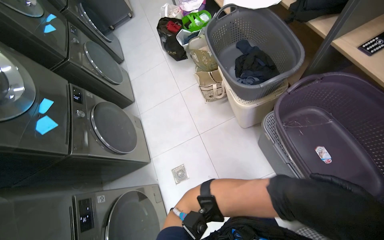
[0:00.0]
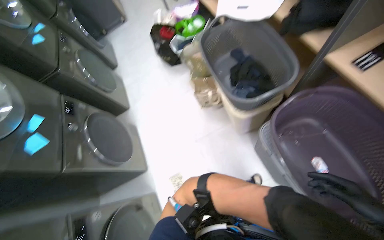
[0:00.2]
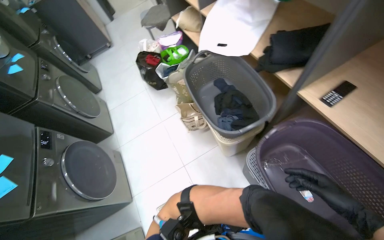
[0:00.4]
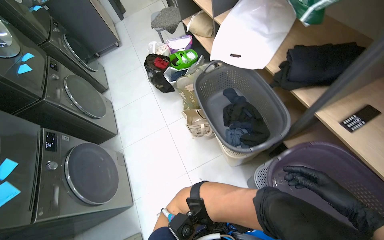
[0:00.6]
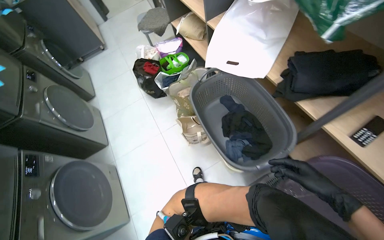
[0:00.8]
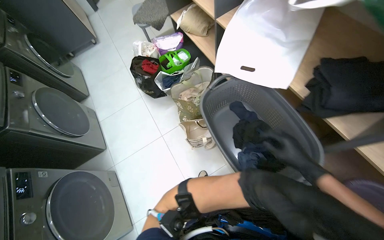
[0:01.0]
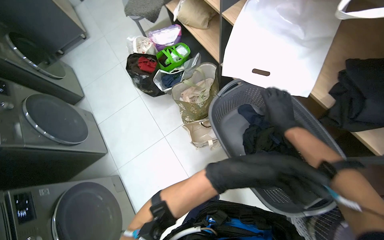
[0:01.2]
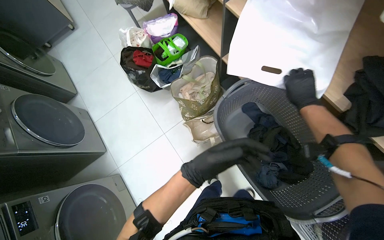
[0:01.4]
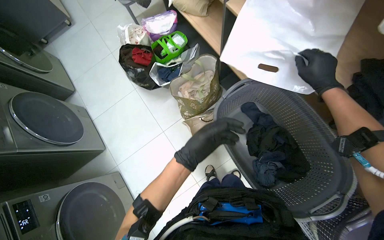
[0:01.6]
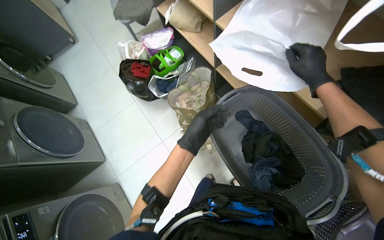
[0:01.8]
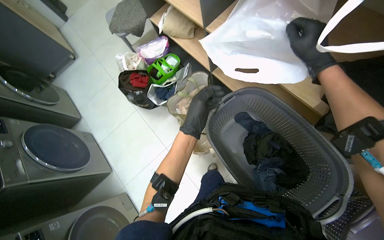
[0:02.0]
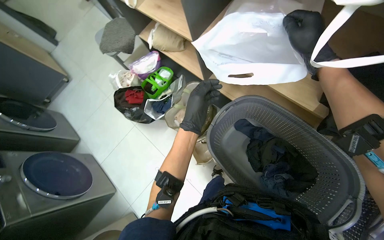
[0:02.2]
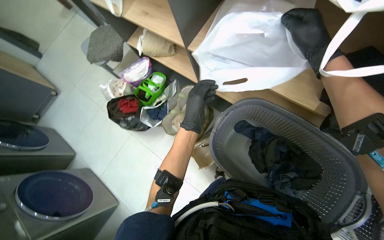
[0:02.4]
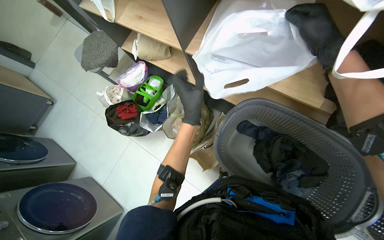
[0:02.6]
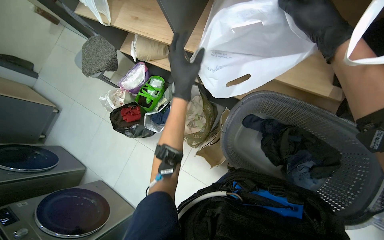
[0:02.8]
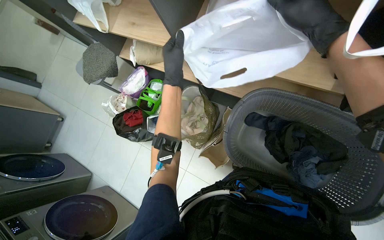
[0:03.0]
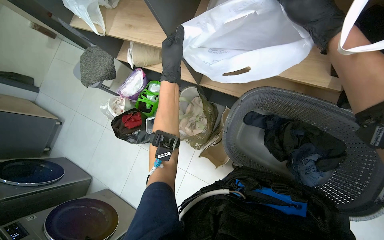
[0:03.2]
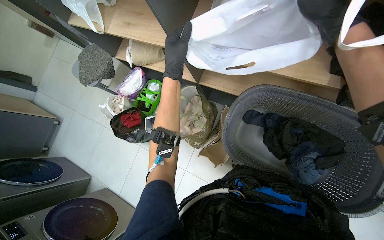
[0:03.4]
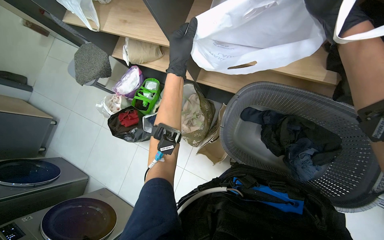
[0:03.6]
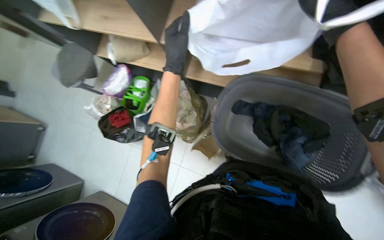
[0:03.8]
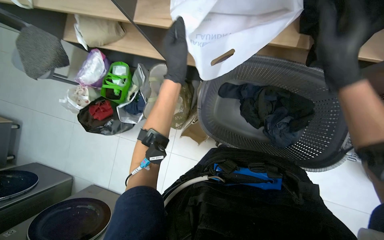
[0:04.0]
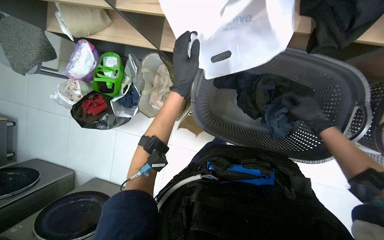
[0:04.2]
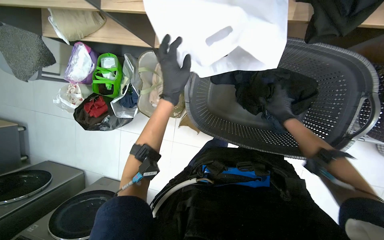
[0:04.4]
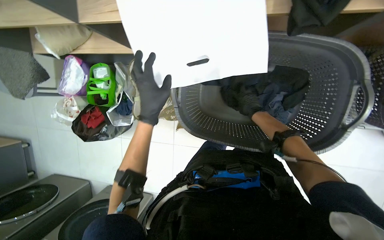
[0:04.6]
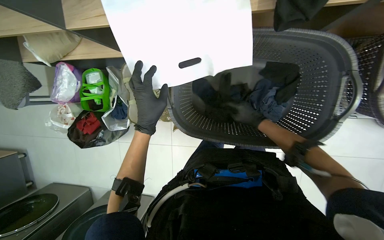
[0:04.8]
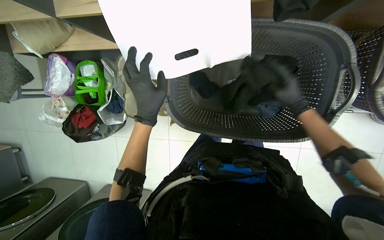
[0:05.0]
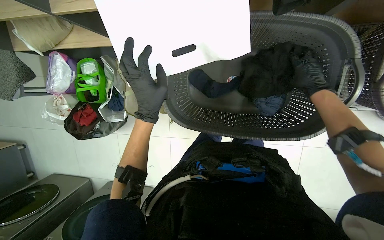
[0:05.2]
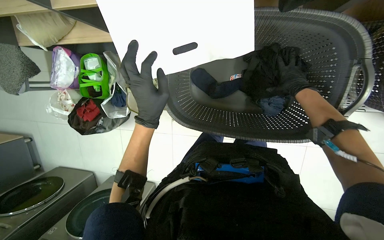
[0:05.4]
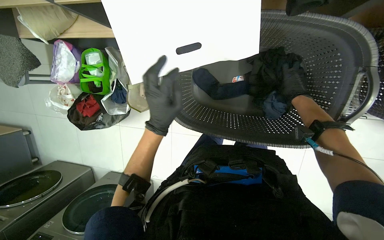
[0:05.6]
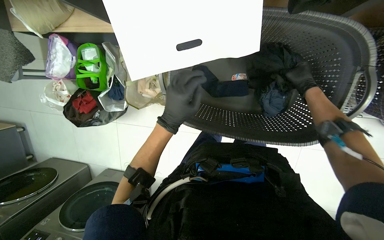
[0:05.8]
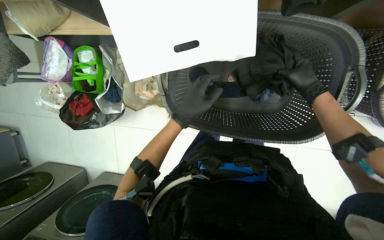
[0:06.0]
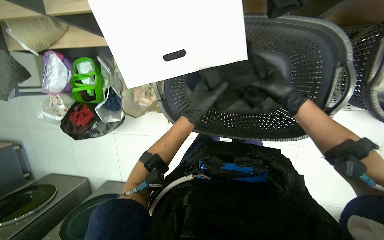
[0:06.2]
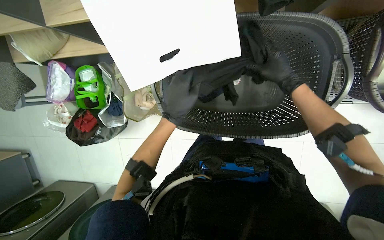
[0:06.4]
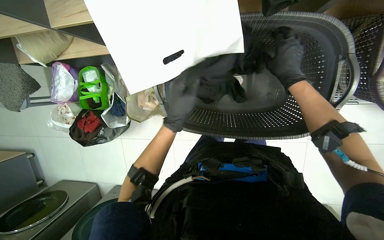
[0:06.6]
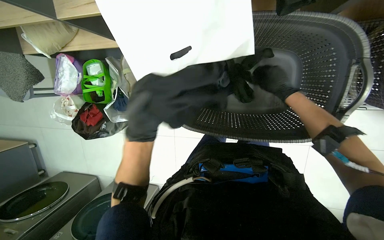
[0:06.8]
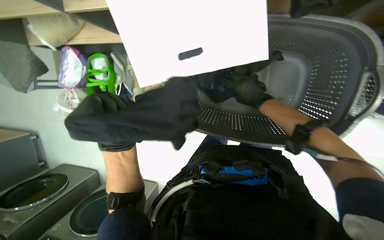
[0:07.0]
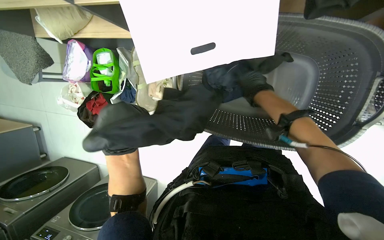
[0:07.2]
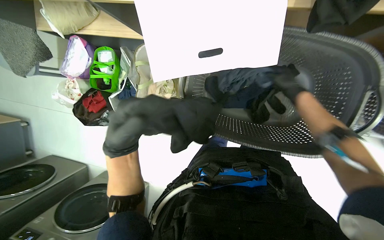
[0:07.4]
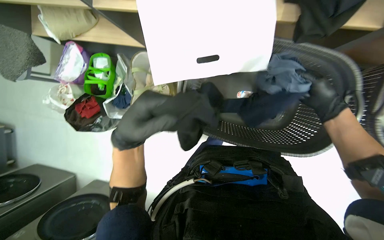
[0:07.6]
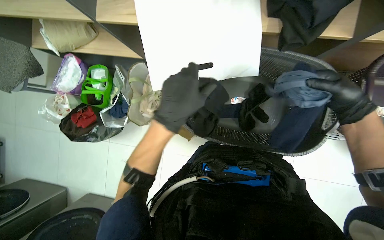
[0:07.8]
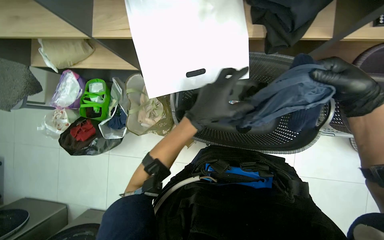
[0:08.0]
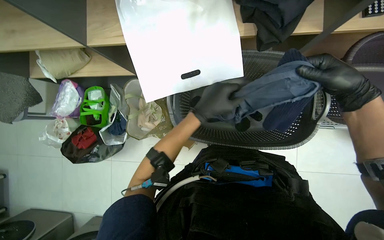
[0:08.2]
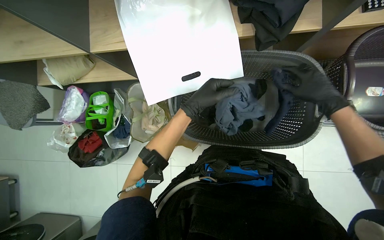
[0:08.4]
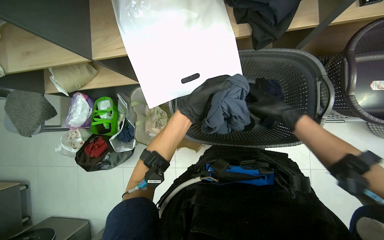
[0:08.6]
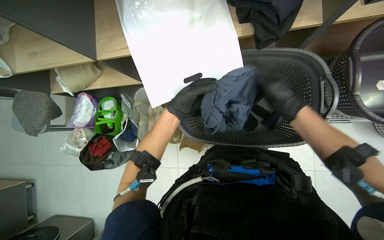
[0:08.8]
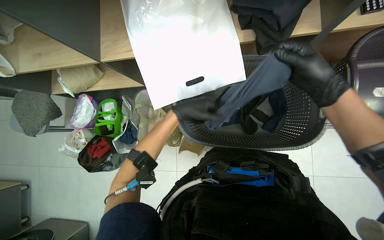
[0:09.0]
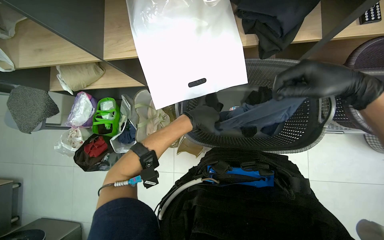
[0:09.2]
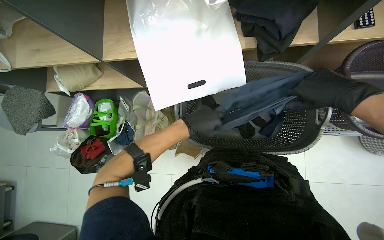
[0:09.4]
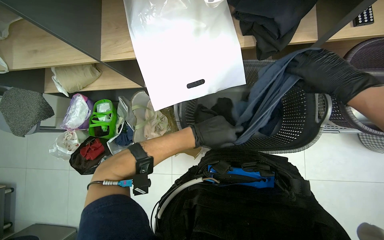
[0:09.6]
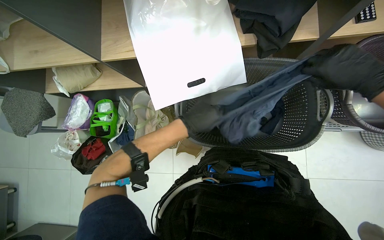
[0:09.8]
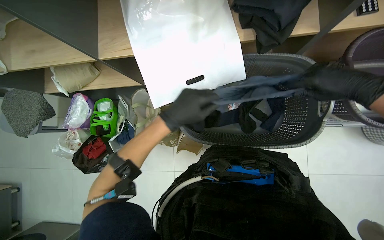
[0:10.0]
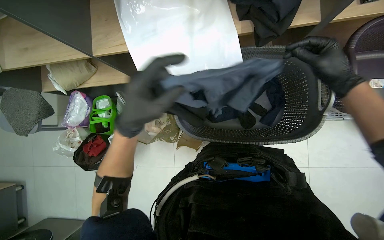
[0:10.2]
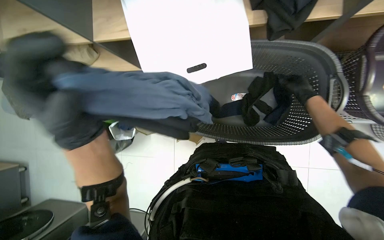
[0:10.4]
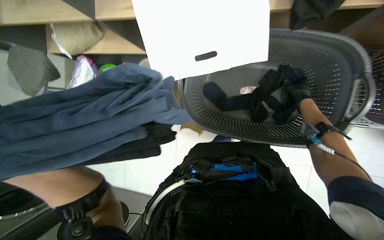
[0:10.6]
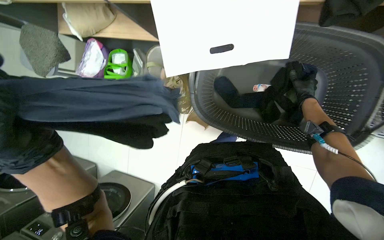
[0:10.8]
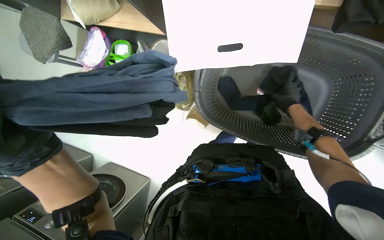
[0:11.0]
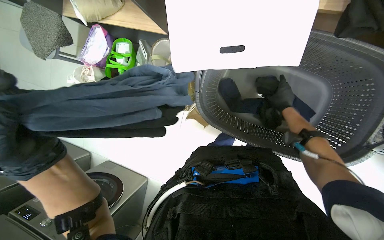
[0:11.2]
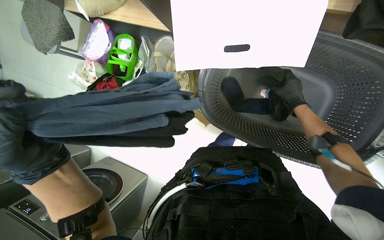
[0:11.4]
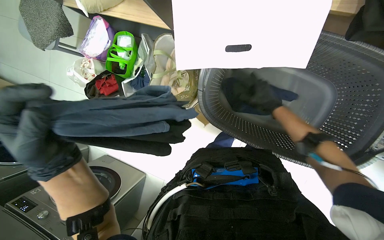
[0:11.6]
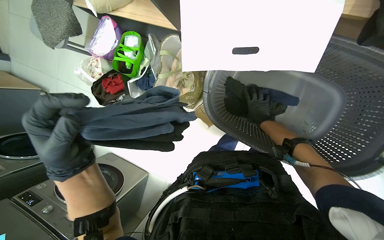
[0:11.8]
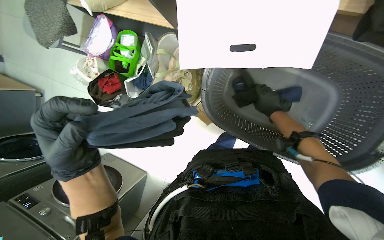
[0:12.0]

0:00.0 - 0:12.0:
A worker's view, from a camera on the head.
Job: managing laundry.
The whole recording: Sorting laundry into basket. The worker sorts various garments and items from one basket into another.
0:00.0 - 0:01.6: The head travels approximately 70 cm.
0:01.6 - 0:03.0: The scene turns roughly 30 degrees counterclockwise in the picture. The left hand moves up the picture, some 40 cm; the right hand moves nearer to the camera and to the left, roughly 20 cm.
0:03.0 - 0:04.4: The wearer looks some 15 degrees further downward. The left hand moves down the picture, roughly 10 cm.
0:04.4 - 0:06.0: The right hand is displaced nearer to the camera by about 10 cm, and goes to the left and returns, approximately 10 cm each way.
0:06.0 - 0:07.6: The right hand heads nearer to the camera, covering approximately 10 cm, and reaches roughly 20 cm to the left, then returns; the left hand swings nearer and farther, roughly 15 cm each way, with 2 reversals.
0:07.6 - 0:09.0: The left hand goes some 15 cm farther from the camera and up the picture, while the right hand swings nearer and farther, roughly 15 cm each way, with 2 reversals.
0:09.0 - 0:10.4: The right hand moves farther from the camera and to the right, some 25 cm, while the left hand shifts approximately 20 cm nearer to the camera and to the left.
0:10.4 - 0:12.0: The right hand heads to the left, covering approximately 20 cm.

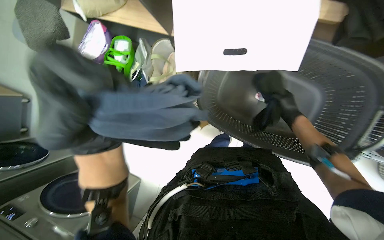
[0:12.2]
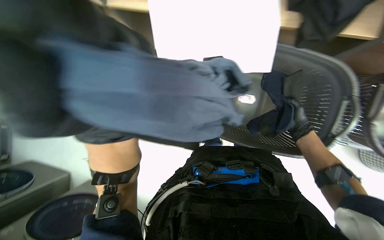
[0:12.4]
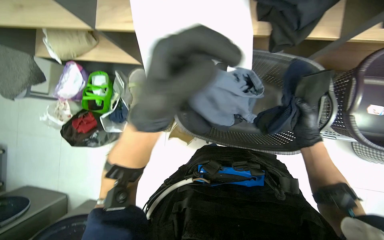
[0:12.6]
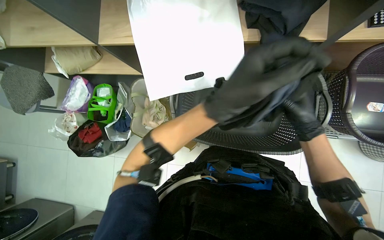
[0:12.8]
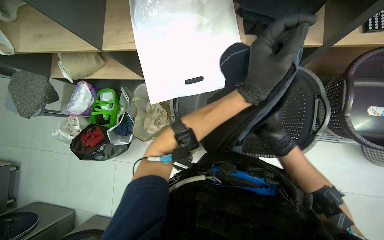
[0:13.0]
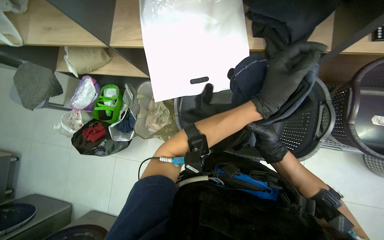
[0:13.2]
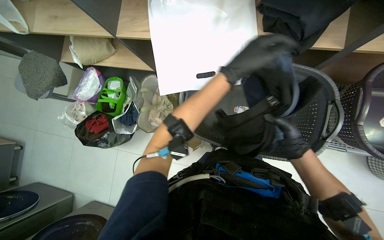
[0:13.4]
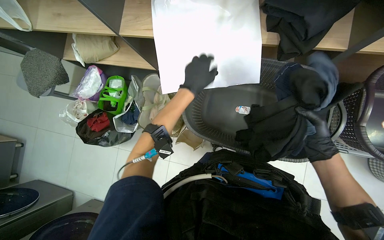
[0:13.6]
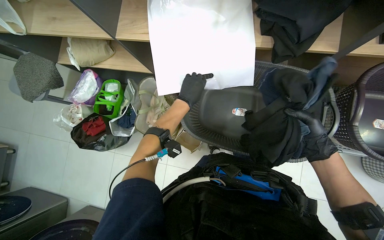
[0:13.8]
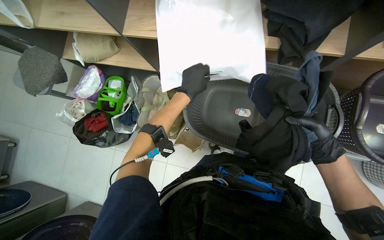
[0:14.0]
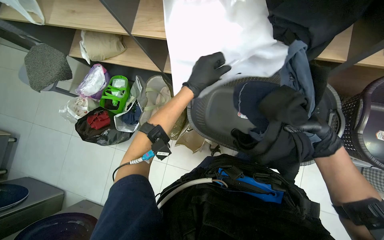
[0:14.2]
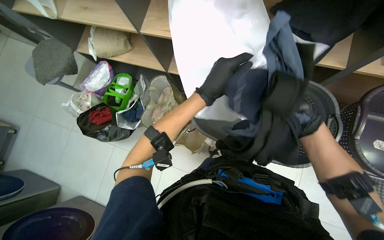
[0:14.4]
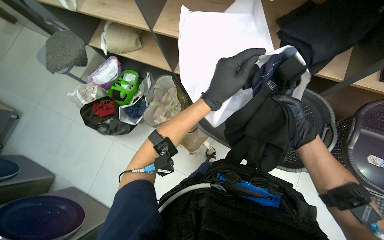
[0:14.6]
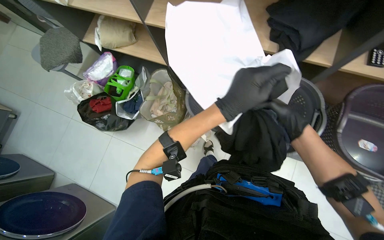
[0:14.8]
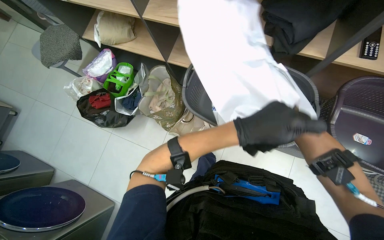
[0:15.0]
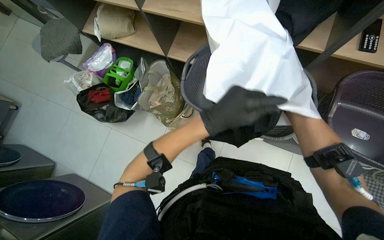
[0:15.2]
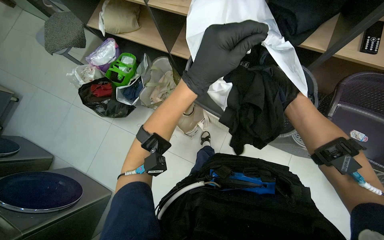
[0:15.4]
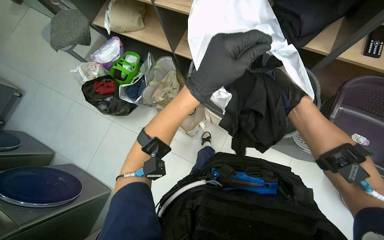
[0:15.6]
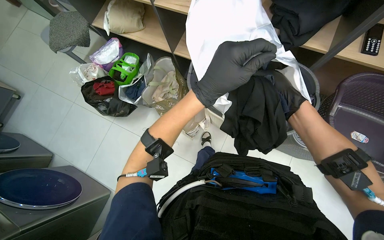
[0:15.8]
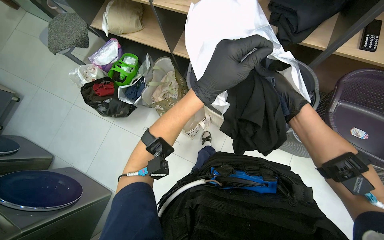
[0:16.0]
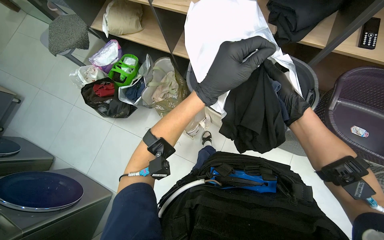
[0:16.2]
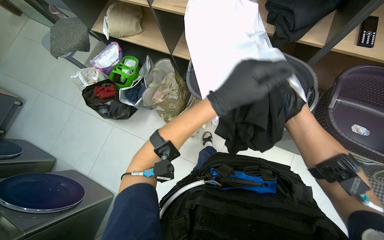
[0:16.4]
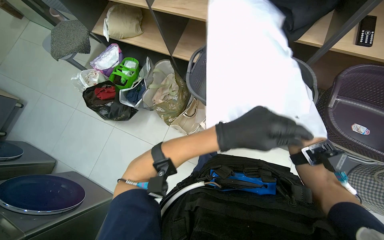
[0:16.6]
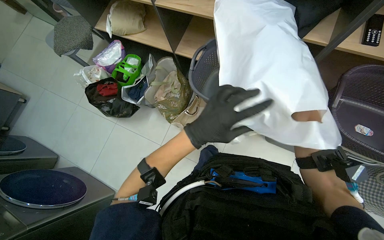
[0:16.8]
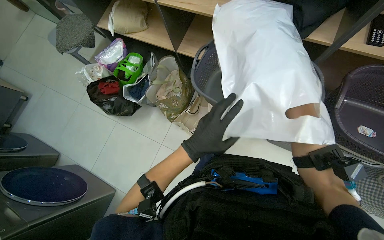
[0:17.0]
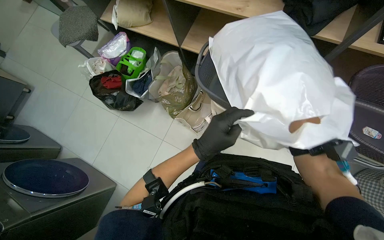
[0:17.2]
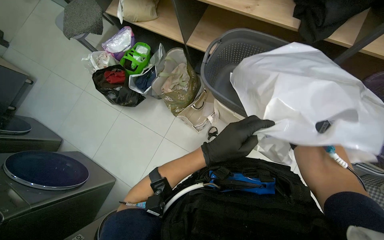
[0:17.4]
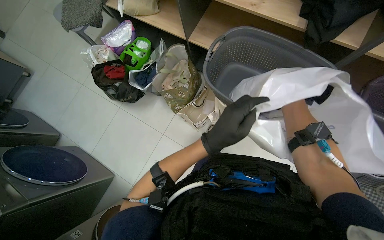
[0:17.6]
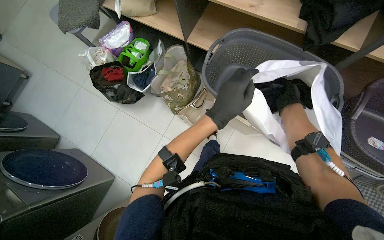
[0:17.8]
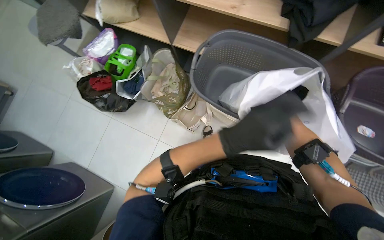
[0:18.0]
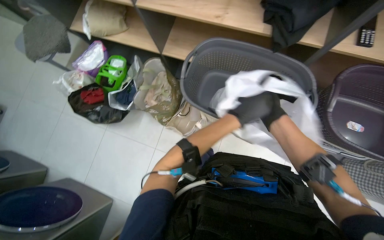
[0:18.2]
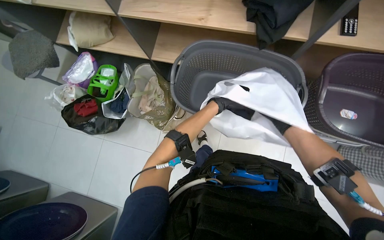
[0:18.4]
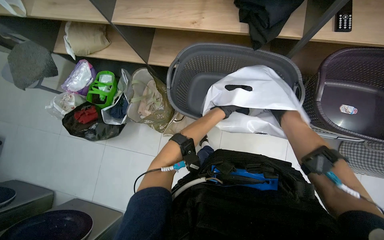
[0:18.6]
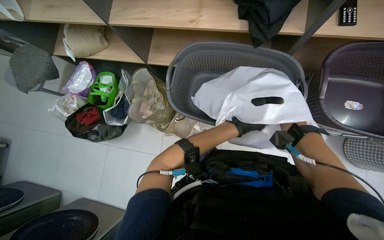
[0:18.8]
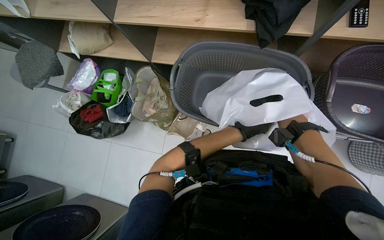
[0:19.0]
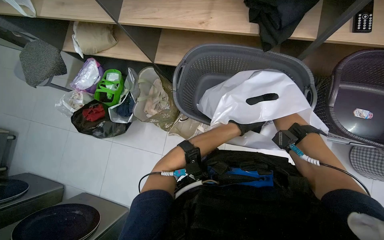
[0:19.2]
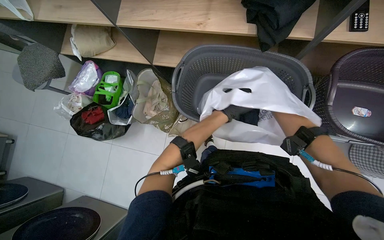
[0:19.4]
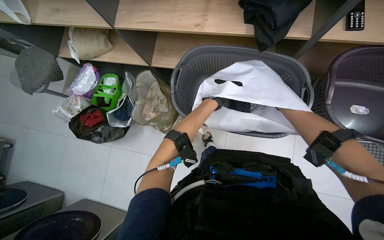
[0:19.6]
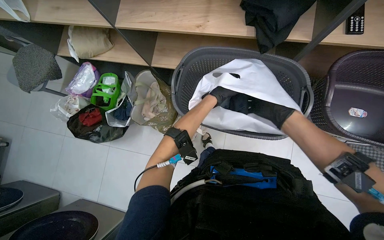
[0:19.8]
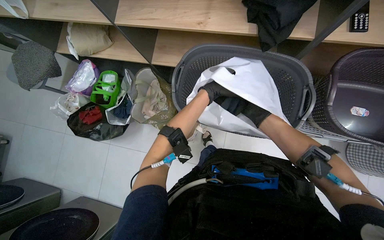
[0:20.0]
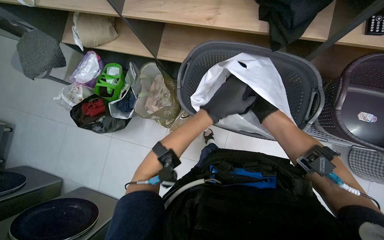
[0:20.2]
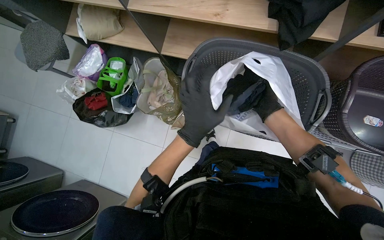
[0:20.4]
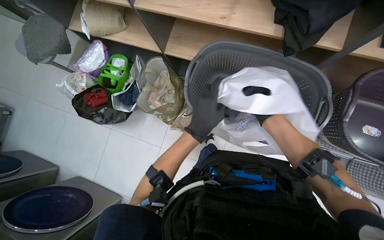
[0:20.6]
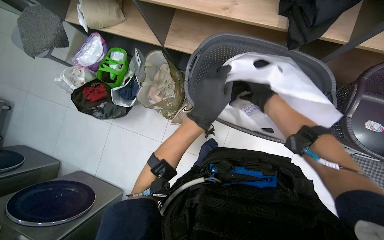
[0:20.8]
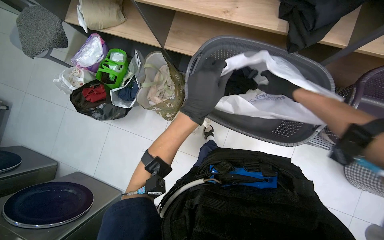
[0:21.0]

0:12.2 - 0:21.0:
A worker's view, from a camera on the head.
Job: managing laundry.
The whole recording: Sorting laundry into basket. The worker sorts various garments and items from one basket into another.
0:13.6 - 0:15.2: The left hand heads down the picture and nearer to the camera, covering about 30 cm.
0:18.0 - 0:19.6: The left hand shifts about 35 cm farther from the camera and up the picture.
0:19.6 - 0:21.0: The right hand moves up the picture and farther from the camera, some 20 cm, while the left hand heads nearer to the camera, covering roughly 30 cm.
